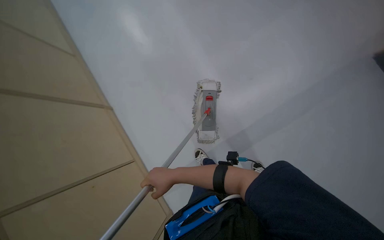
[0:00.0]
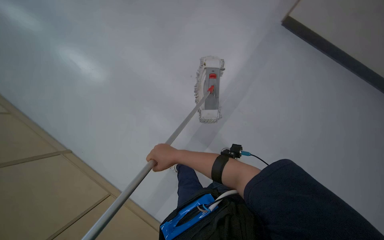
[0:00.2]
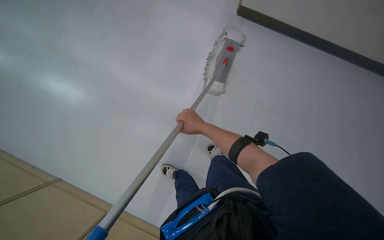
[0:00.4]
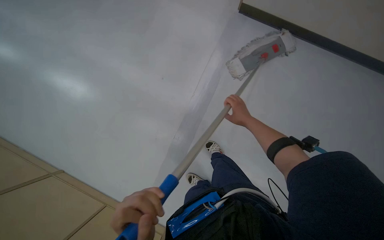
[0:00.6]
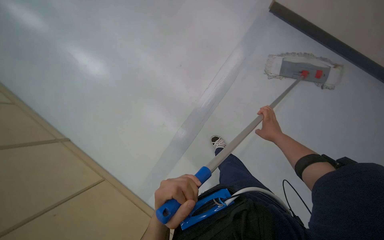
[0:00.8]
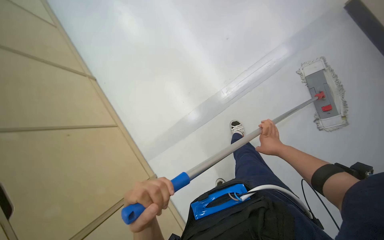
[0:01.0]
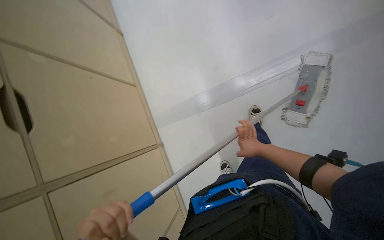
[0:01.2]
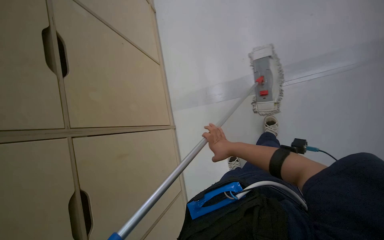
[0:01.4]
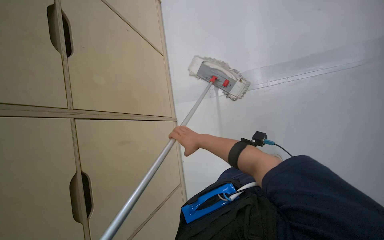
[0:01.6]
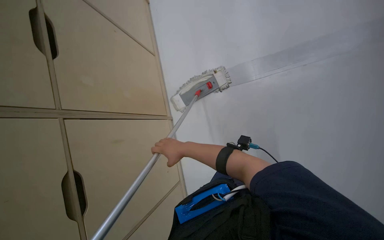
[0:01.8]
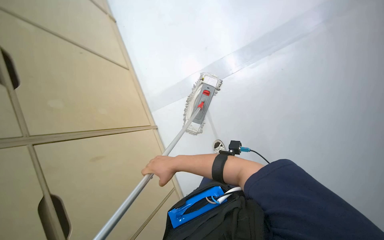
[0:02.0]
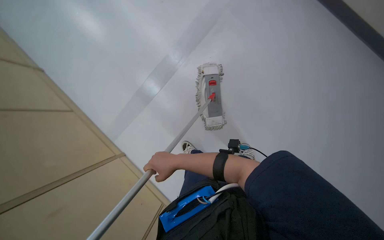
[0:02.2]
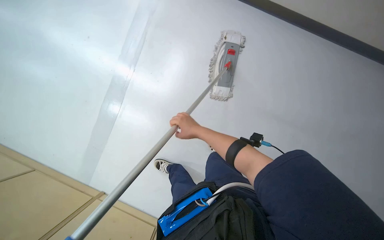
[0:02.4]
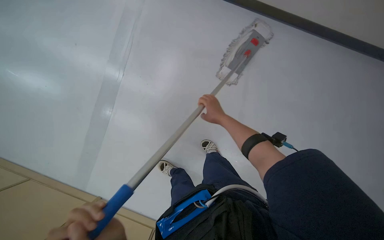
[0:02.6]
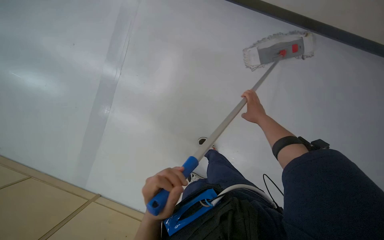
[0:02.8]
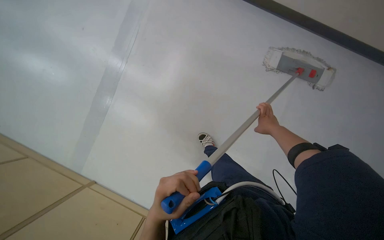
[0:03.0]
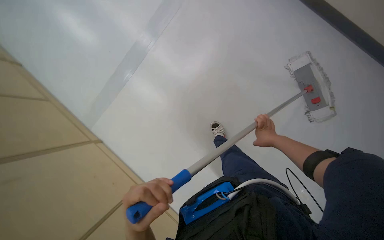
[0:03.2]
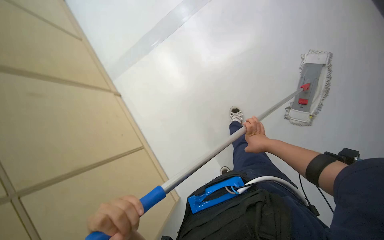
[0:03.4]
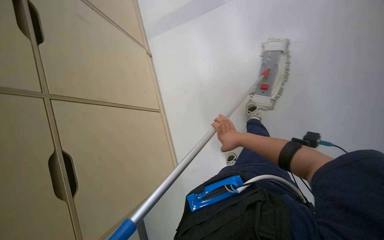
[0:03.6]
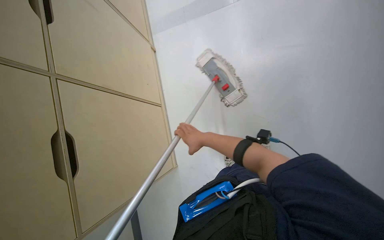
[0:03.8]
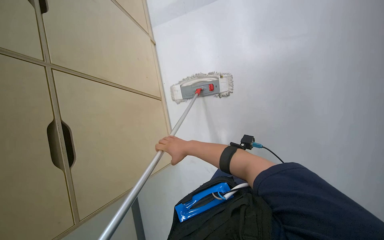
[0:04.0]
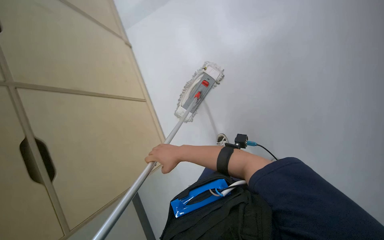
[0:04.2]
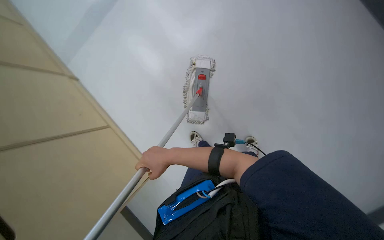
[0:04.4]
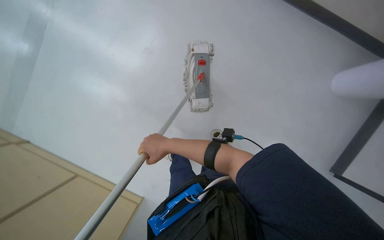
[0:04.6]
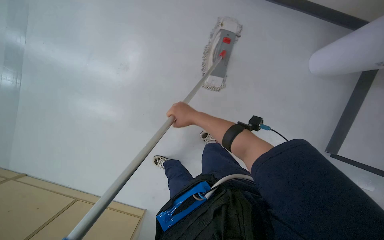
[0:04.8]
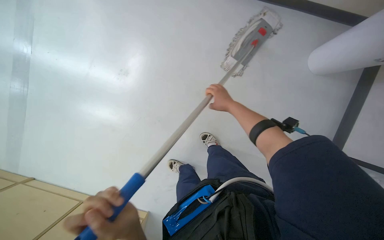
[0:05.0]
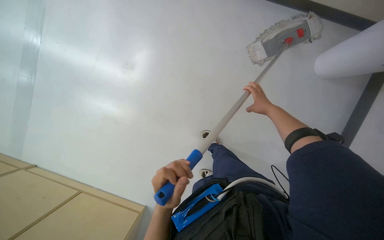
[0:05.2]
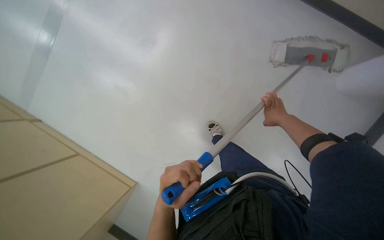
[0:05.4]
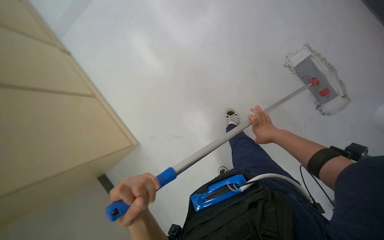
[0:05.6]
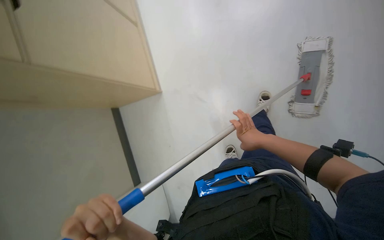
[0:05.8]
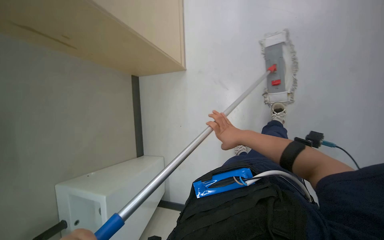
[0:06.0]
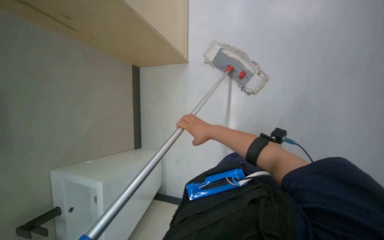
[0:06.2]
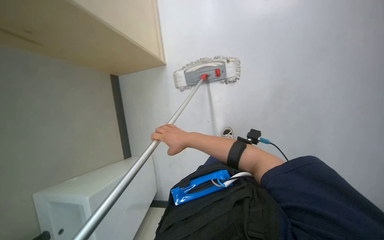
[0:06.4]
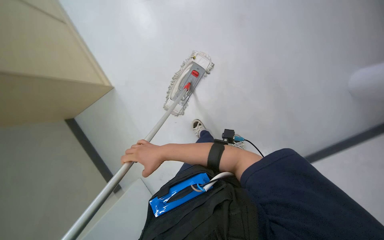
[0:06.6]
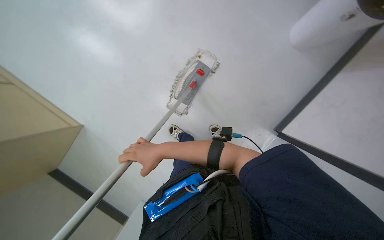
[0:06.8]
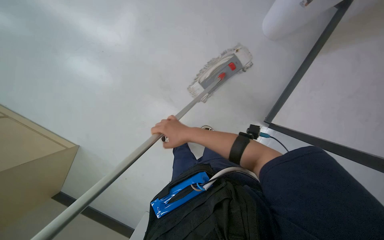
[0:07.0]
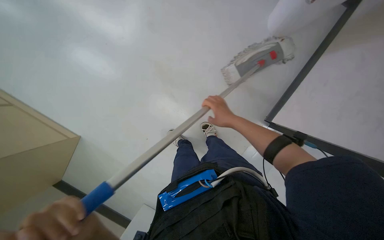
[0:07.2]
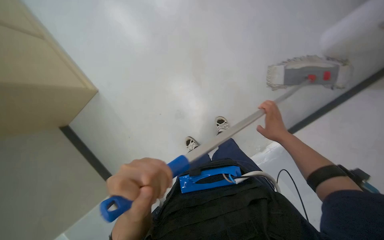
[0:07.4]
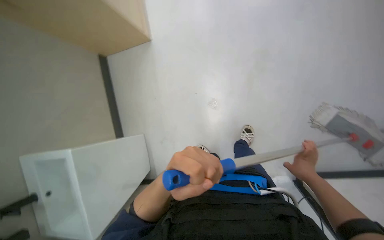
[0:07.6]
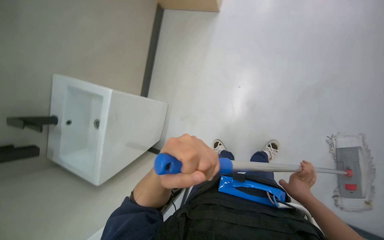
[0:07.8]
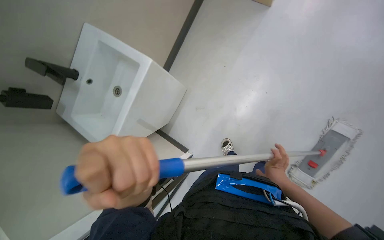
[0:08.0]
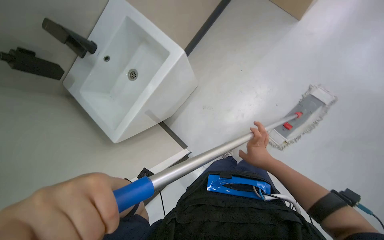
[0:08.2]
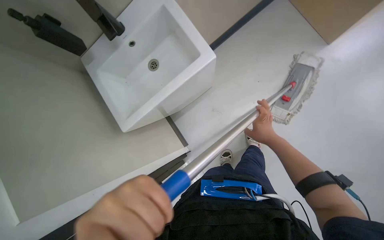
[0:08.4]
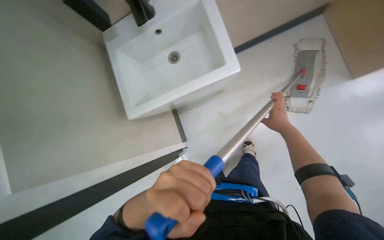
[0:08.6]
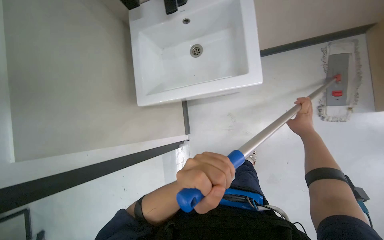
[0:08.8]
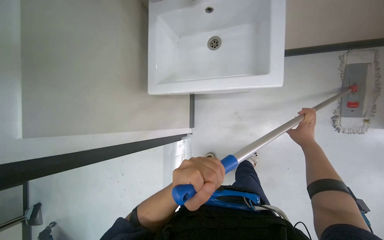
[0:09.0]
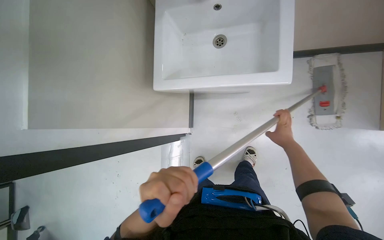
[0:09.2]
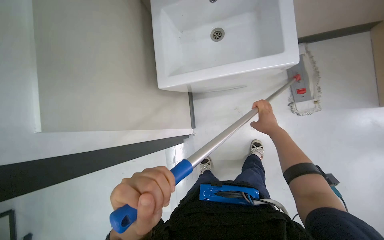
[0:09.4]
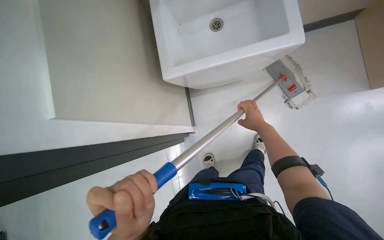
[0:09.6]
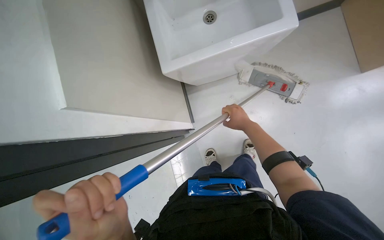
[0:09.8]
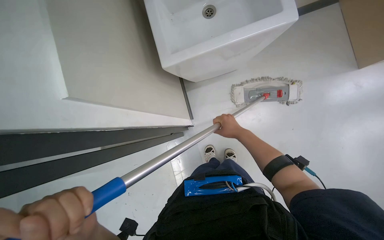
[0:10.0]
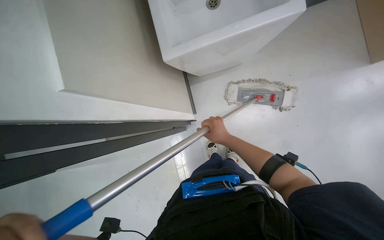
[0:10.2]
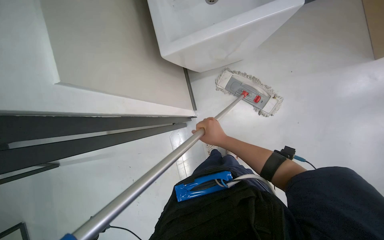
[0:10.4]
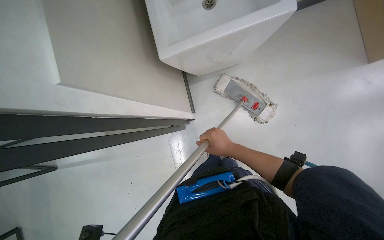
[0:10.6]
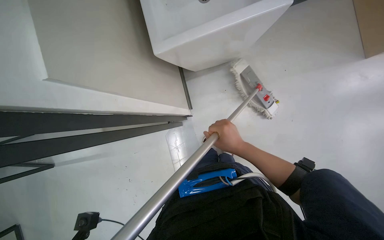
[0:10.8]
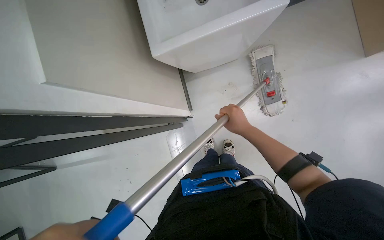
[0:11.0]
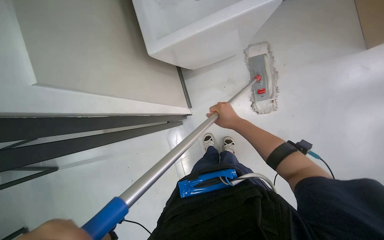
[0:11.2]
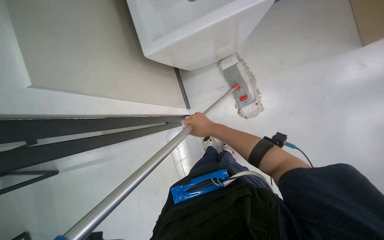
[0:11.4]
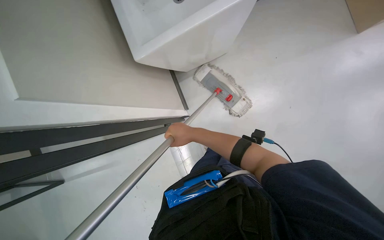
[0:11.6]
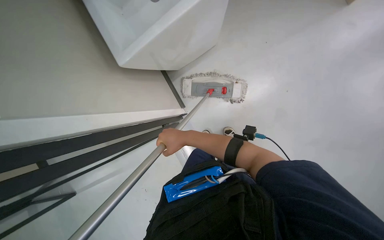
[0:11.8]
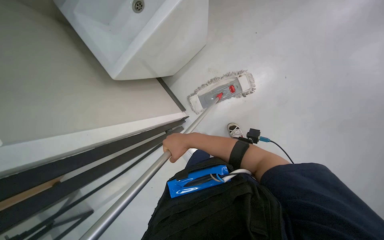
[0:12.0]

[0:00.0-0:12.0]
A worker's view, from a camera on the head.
Job: mopping floor.
The whole recording: Mopping office floor. The worker mops the office floor, moving chairs and opening a glass door to clean the entire area.
0:03.0 to 0:04.4: The view tilts some 15 degrees downward. The right hand heads to the left and down the picture, covering about 25 cm.
0:07.6 to 0:09.0: The left hand goes to the left and returns, some 10 cm each way, while the right hand goes approximately 25 cm up the picture.
0:09.0 to 0:10.4: The right hand goes some 30 cm to the left.

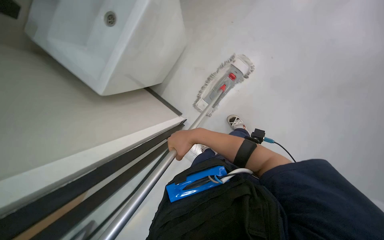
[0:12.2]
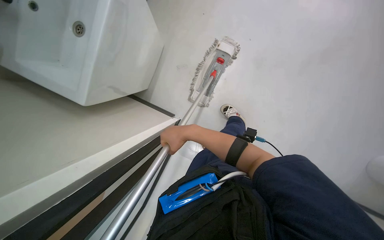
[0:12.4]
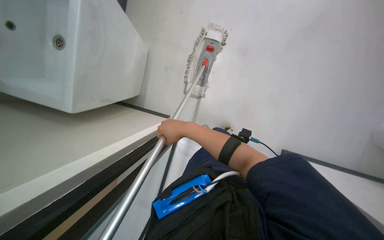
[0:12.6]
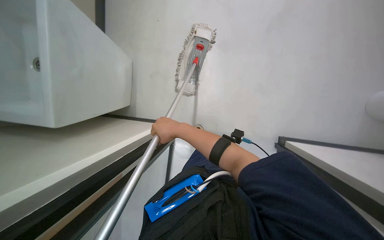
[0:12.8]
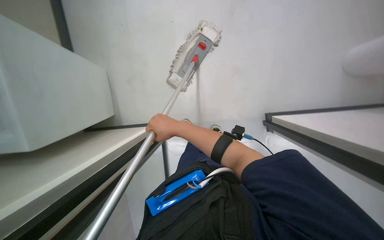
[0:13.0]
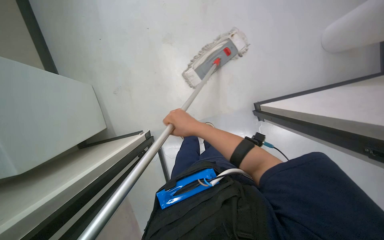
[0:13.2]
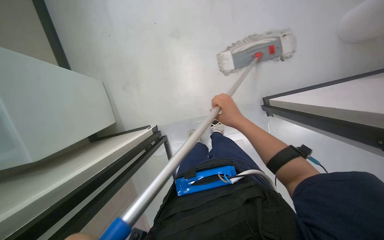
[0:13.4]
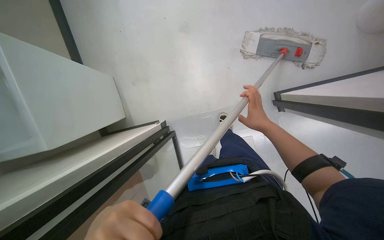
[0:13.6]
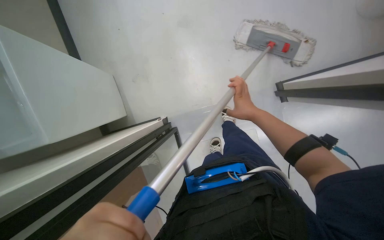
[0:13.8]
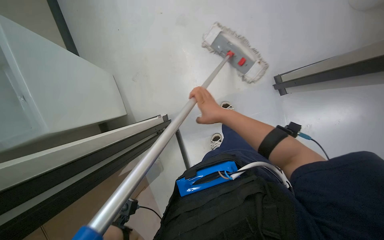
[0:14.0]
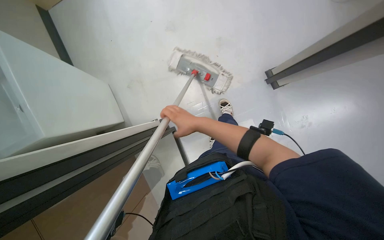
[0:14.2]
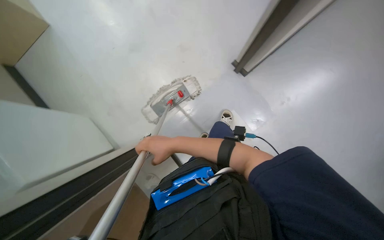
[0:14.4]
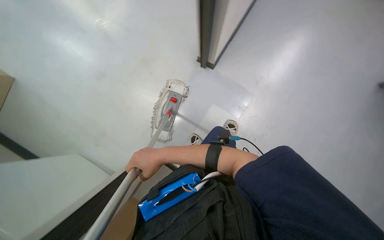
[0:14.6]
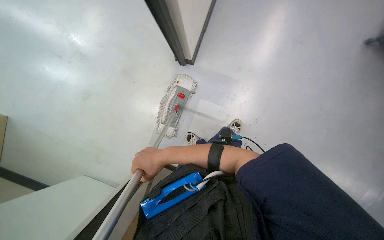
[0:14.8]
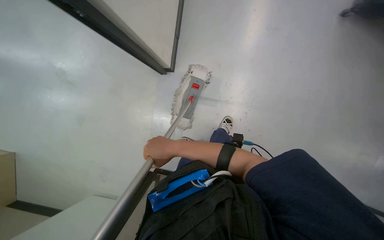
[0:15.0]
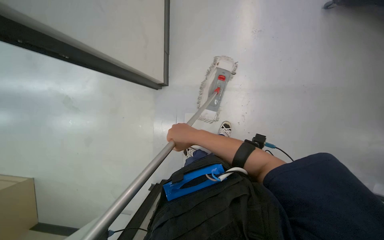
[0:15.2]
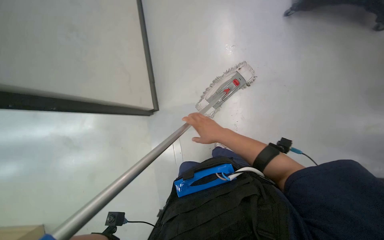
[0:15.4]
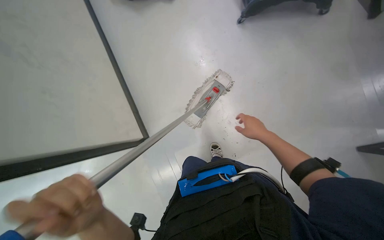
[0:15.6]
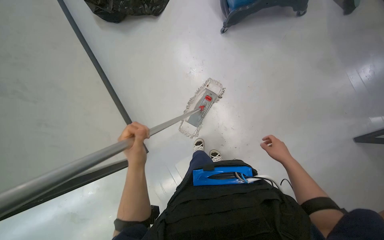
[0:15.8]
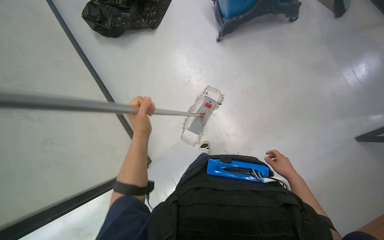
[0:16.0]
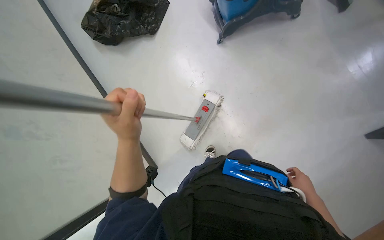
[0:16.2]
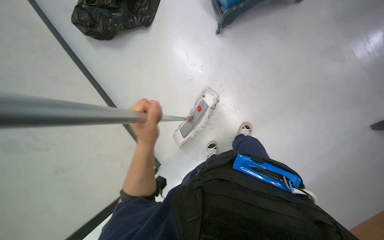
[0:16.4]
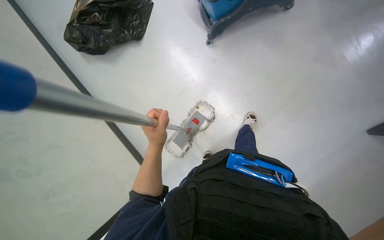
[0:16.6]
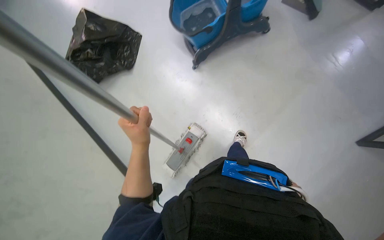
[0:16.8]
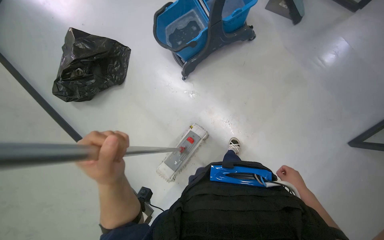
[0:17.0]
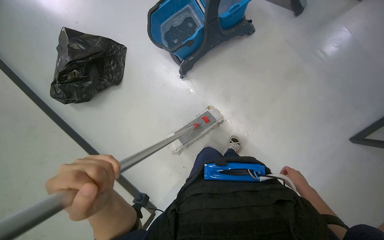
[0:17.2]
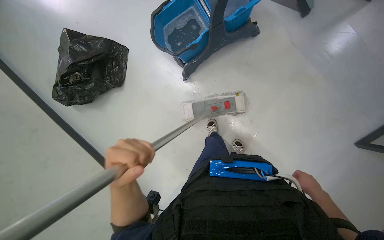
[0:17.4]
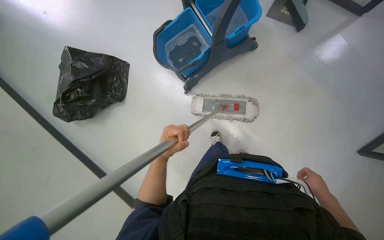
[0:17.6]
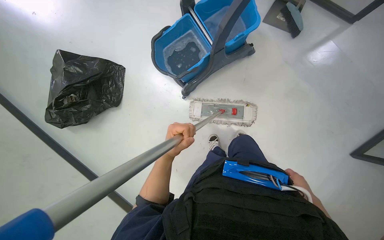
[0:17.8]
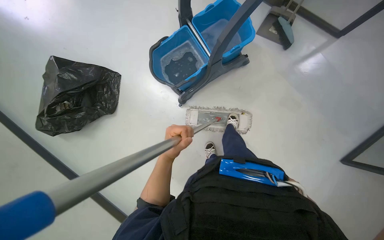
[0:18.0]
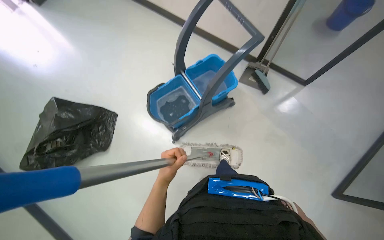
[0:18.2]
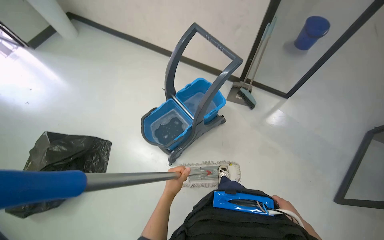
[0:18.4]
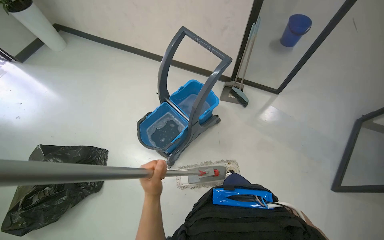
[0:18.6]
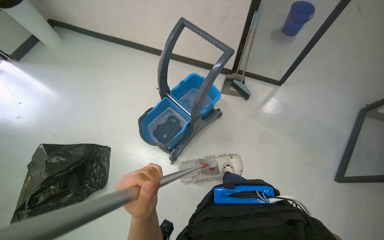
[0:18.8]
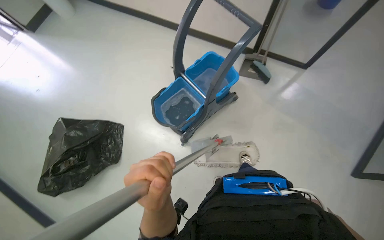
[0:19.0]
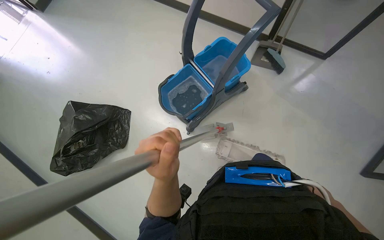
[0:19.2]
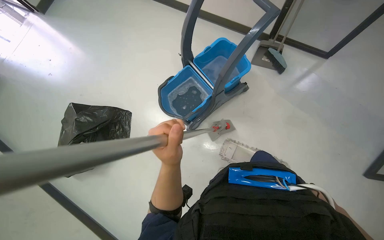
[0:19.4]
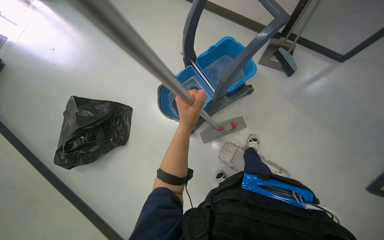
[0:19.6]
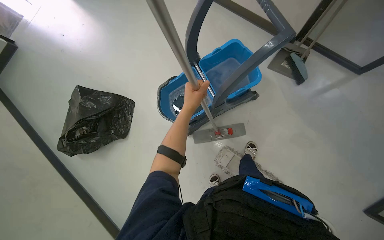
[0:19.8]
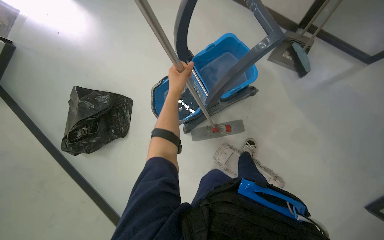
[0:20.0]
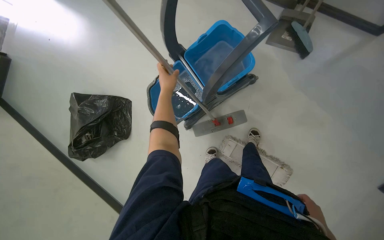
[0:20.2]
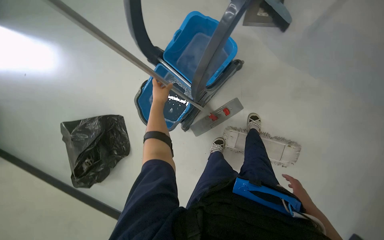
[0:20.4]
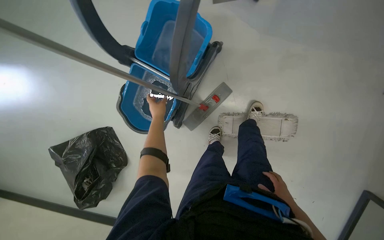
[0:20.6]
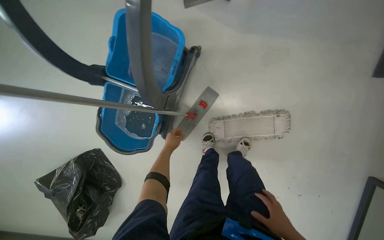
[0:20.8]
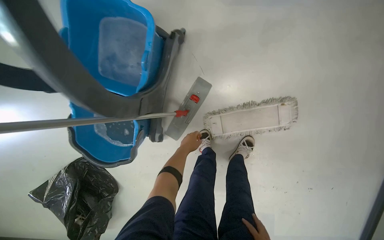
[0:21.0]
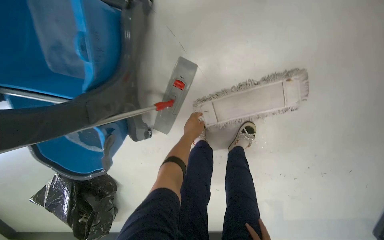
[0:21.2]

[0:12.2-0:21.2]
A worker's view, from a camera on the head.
Job: mopping floor.
The whole recording: Mopping office floor. The worker mops the office floor, moving chairs and opening a glass door to clean the entire area.
0:12.2 to 0:13.8: The wearer moves approximately 50 cm.
0:15.2 to 0:16.6: The wearer moves approximately 40 cm. The wearer's head swings roughly 35 degrees to the right.
0:16.6 to 0:18.2: The head turns to the right by some 20 degrees. The view tips upward by some 25 degrees. The left hand reaches approximately 15 cm nearer to the camera, then returns.
0:18.2 to 0:19.8: The left hand goes roughly 35 cm up the picture and farther from the camera.
0:19.8 to 0:21.2: The head travels roughly 70 cm. The wearer looks some 20 degrees further downward. Everything in view rotates approximately 55 degrees counterclockwise.
